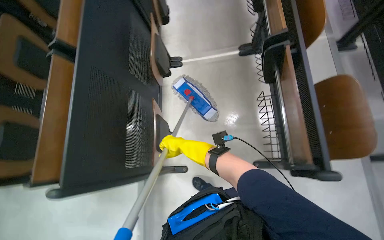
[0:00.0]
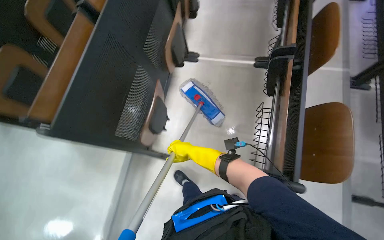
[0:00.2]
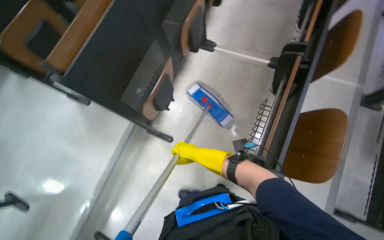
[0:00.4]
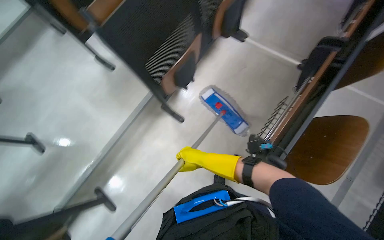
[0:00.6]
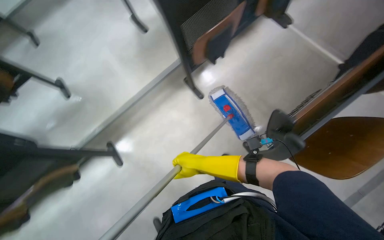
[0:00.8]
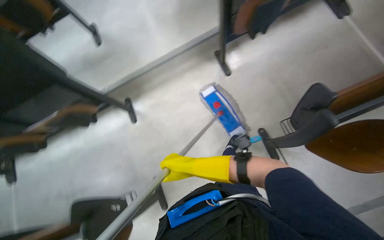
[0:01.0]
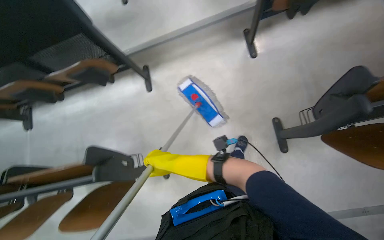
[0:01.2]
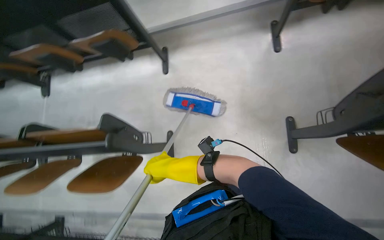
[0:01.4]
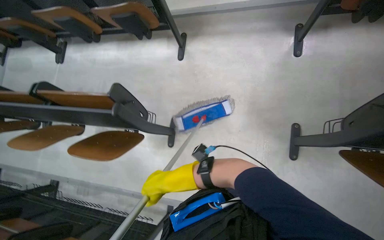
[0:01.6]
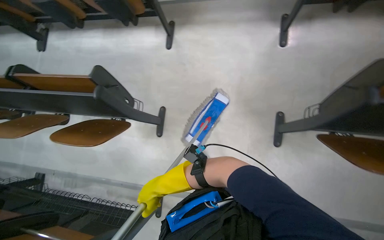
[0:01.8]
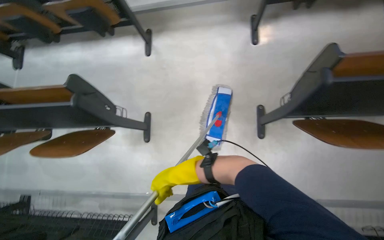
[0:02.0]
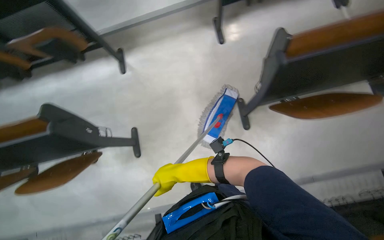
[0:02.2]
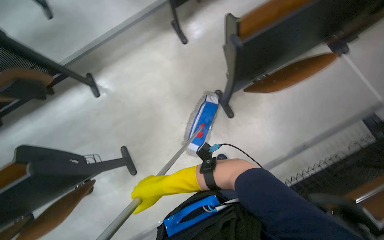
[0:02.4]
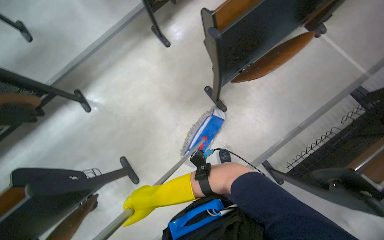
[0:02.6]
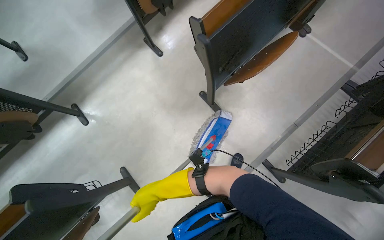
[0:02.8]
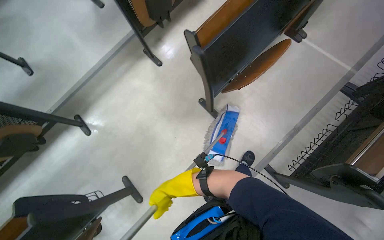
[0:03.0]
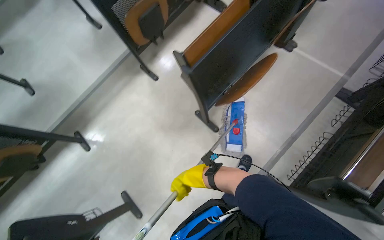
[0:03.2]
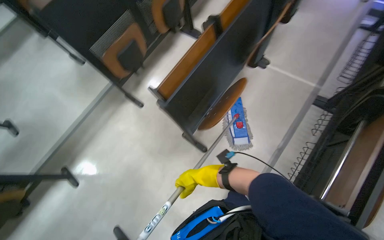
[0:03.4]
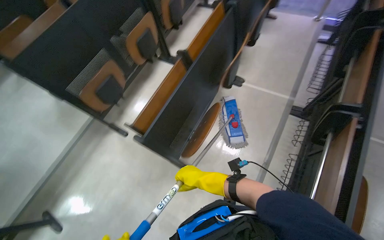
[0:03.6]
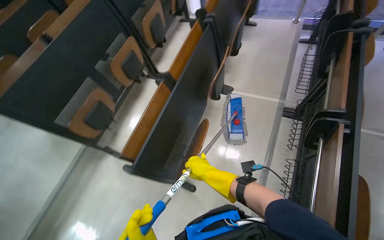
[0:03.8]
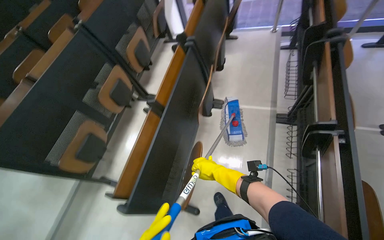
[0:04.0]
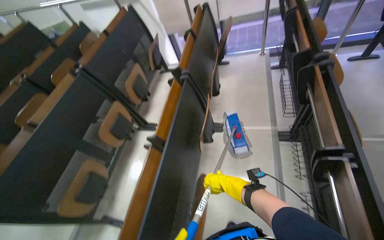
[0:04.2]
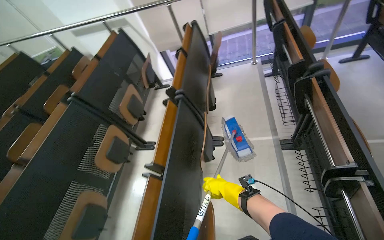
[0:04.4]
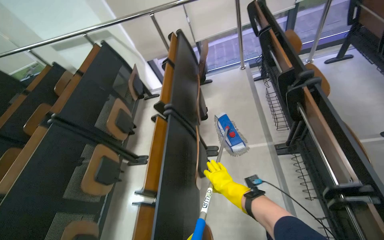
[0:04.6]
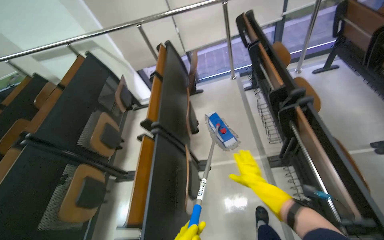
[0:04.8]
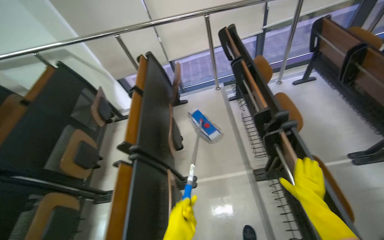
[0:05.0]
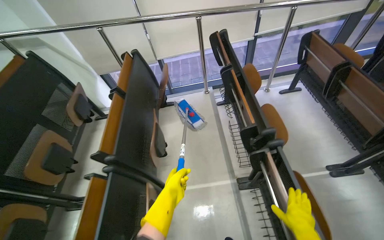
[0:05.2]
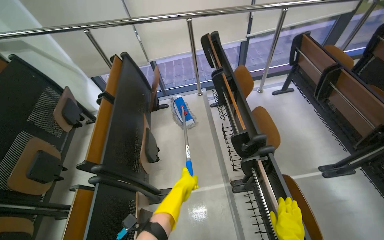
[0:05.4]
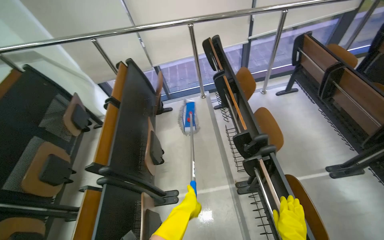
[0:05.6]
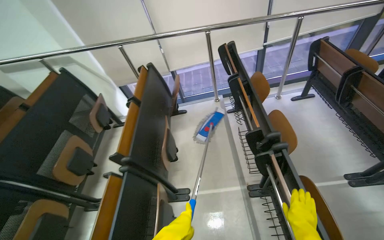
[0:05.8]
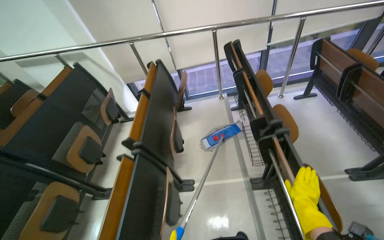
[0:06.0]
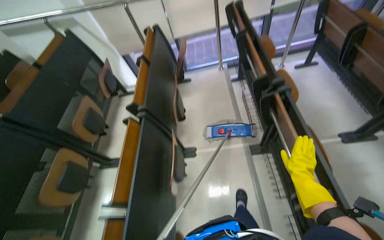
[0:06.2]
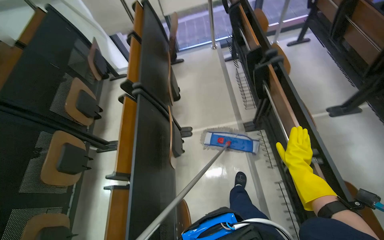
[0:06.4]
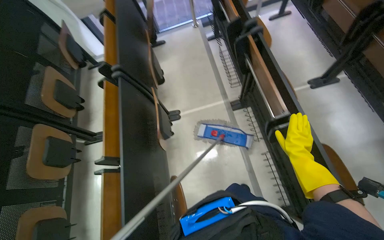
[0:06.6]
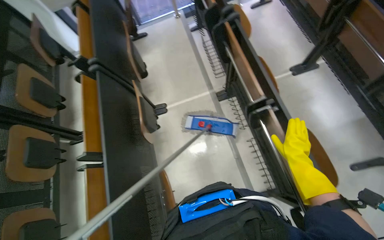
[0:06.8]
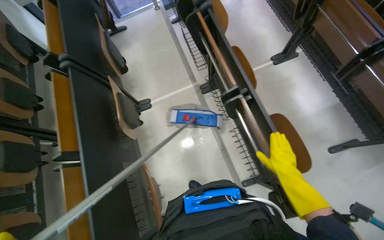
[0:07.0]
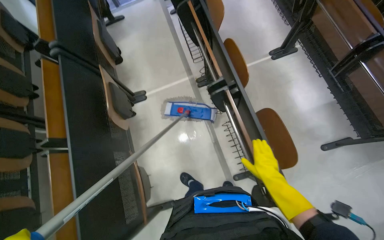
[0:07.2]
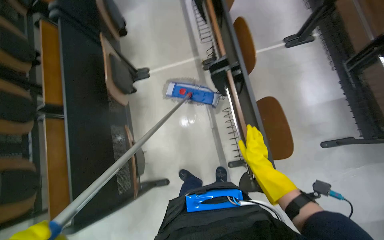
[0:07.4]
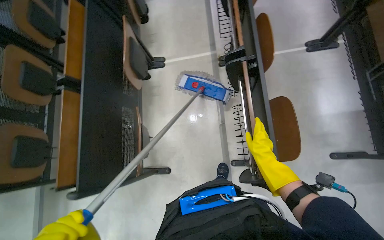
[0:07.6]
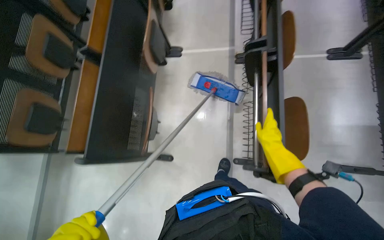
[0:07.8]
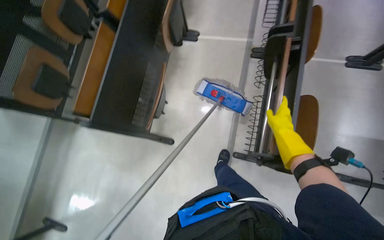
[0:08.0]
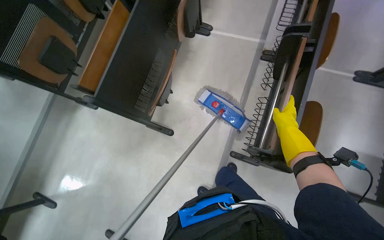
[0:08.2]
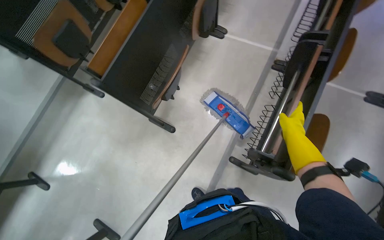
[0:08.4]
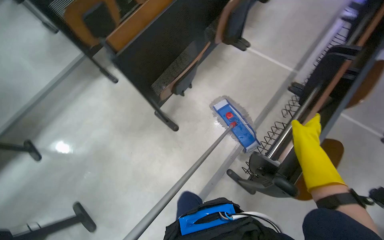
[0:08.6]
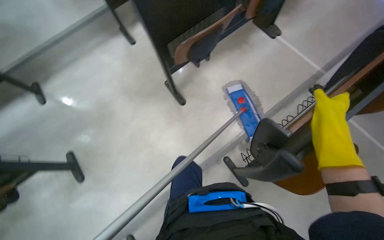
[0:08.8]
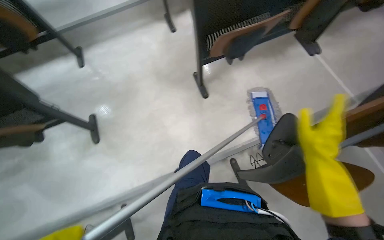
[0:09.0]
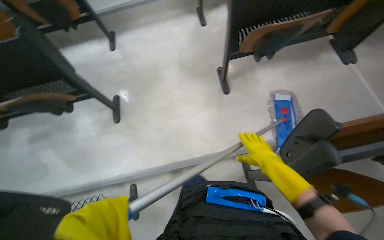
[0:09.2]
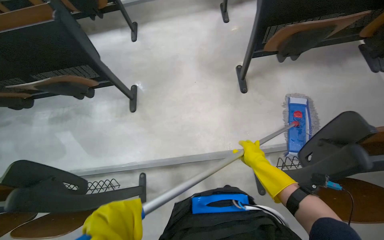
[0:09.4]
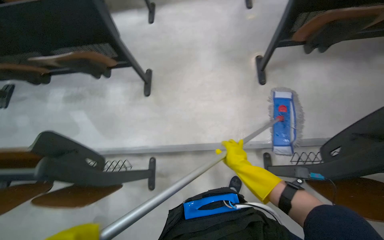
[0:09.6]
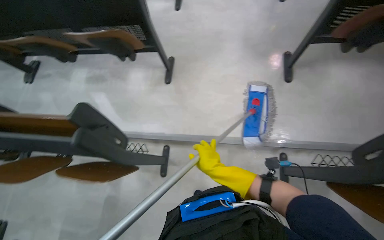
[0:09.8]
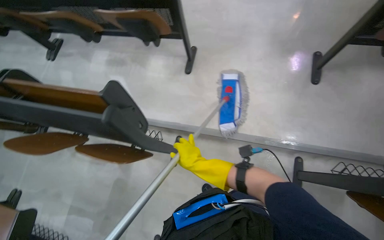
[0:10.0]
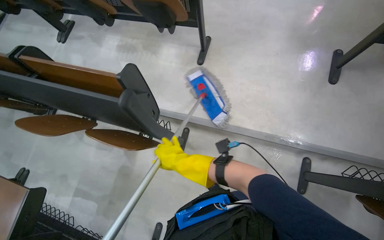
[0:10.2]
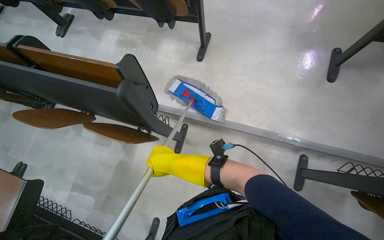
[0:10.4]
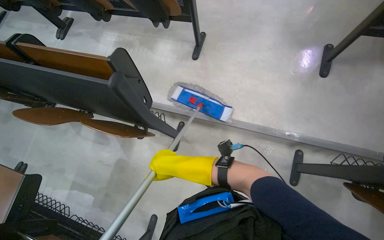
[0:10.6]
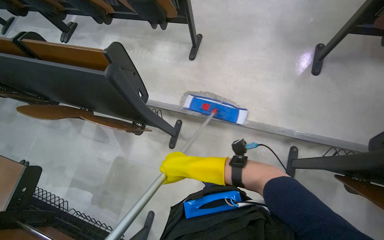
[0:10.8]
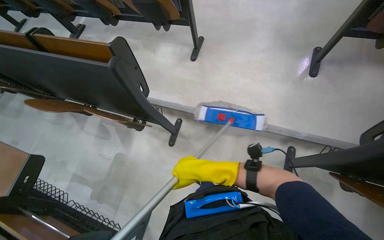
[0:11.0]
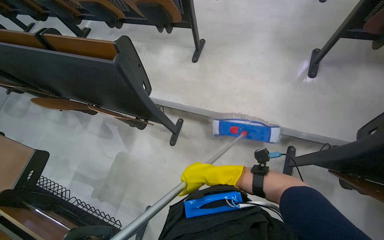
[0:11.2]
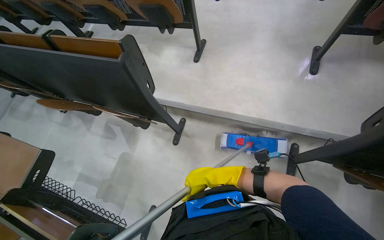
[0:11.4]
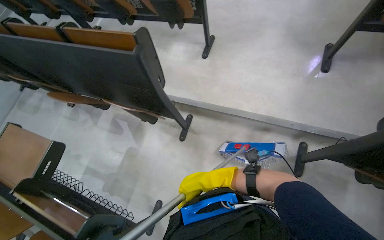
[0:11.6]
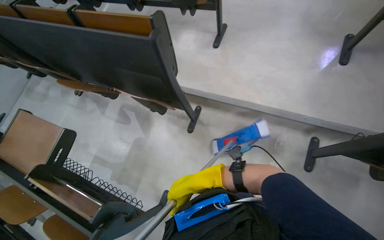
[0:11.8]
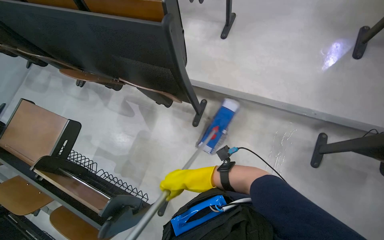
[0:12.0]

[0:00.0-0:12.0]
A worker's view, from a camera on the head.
Job: mopping floor.
The whole recording: Mopping classroom floor. The worker prepares the mop and mops the classroom floor.
0:00.0 to 0:01.6: The head travels some 70 cm. The head turns to the left by approximately 90 degrees. The view tips downward by about 20 degrees.
0:01.6 to 0:03.0: The head rotates roughly 50 degrees to the right.
0:03.0 to 0:04.4: The camera travels some 70 cm. The view tips upward by approximately 30 degrees. The scene rotates counterclockwise by about 40 degrees.
0:06.0 to 0:07.6: The camera travels some 50 cm. The camera pitches downward, by about 30 degrees.
0:07.6 to 0:09.0: The camera is carried some 50 cm. The wearer looks about 75 degrees further to the left.
0:09.0 to 0:10.4: The wearer moves approximately 50 cm. The wearer's head swings approximately 40 degrees to the left.
0:10.4 to 0:12.0: The right hand moves down the picture, approximately 35 cm, and travels to the right and back again, roughly 20 cm each way.

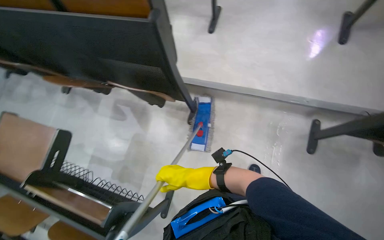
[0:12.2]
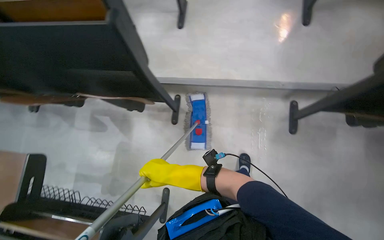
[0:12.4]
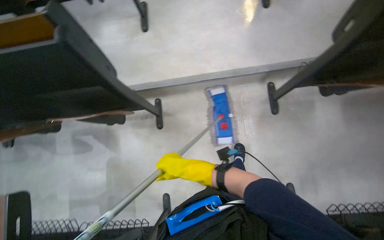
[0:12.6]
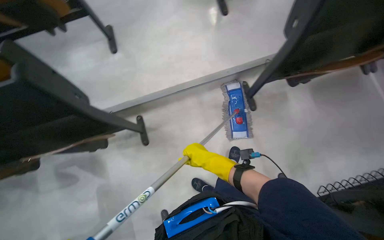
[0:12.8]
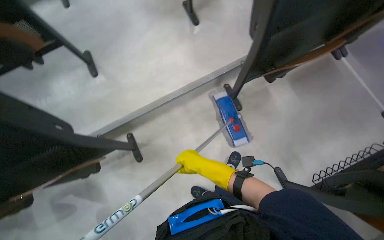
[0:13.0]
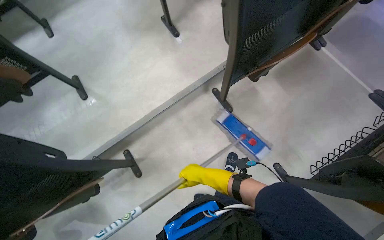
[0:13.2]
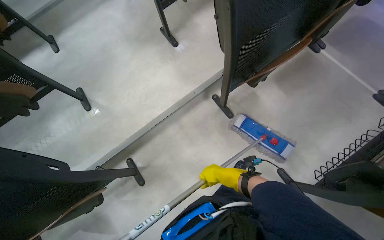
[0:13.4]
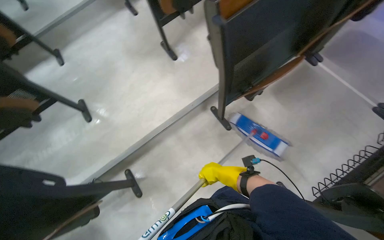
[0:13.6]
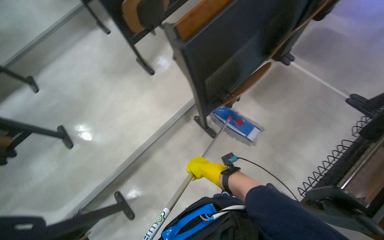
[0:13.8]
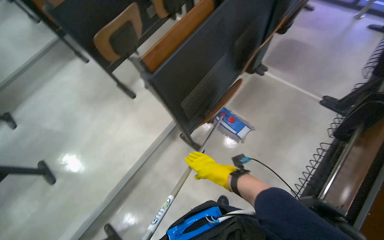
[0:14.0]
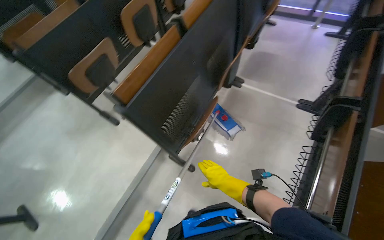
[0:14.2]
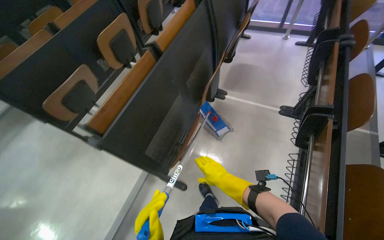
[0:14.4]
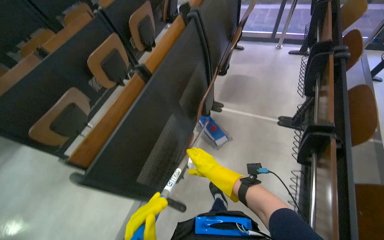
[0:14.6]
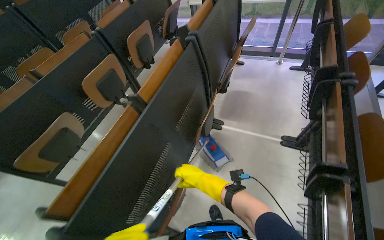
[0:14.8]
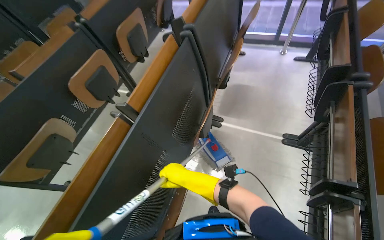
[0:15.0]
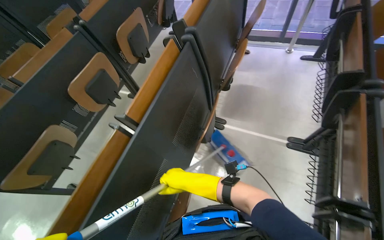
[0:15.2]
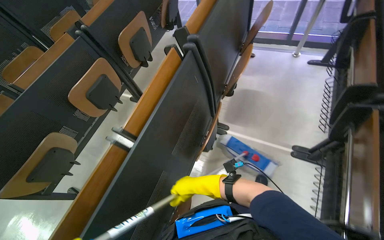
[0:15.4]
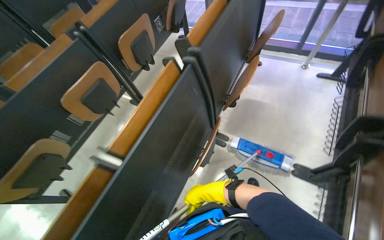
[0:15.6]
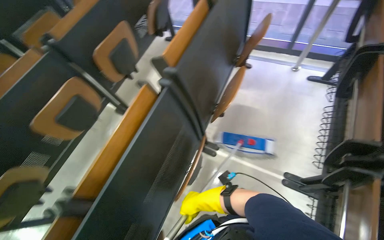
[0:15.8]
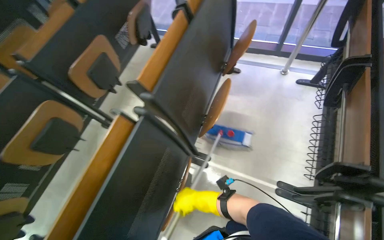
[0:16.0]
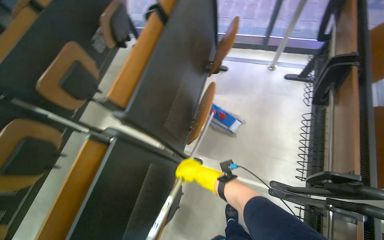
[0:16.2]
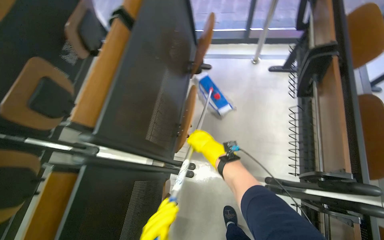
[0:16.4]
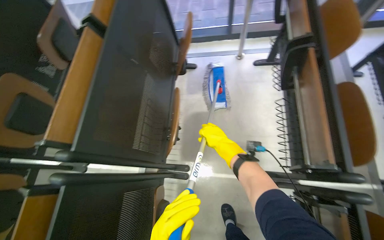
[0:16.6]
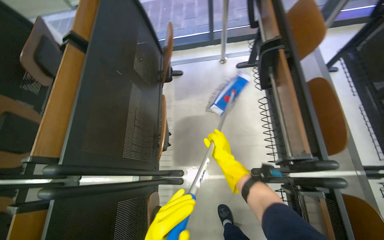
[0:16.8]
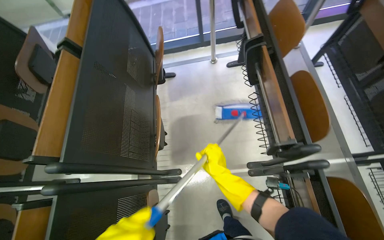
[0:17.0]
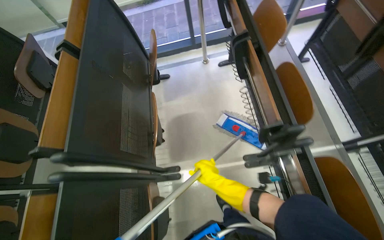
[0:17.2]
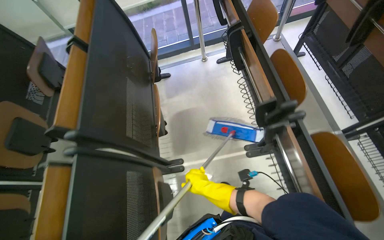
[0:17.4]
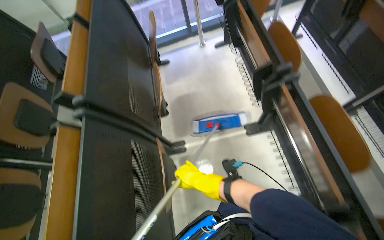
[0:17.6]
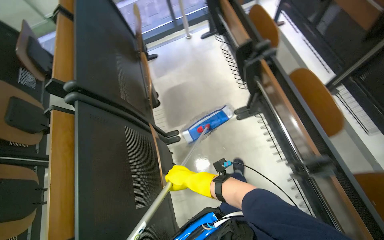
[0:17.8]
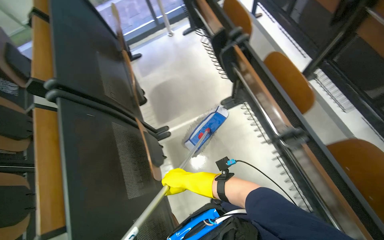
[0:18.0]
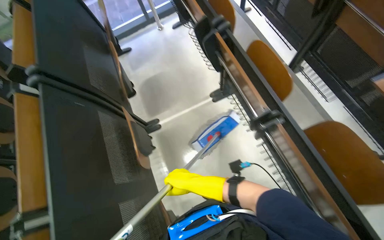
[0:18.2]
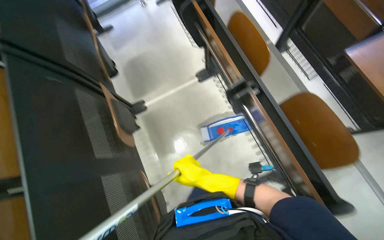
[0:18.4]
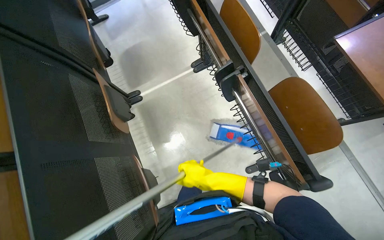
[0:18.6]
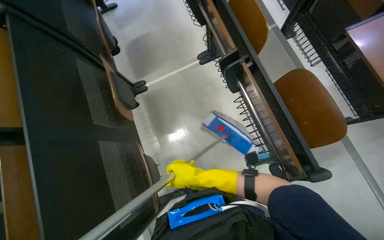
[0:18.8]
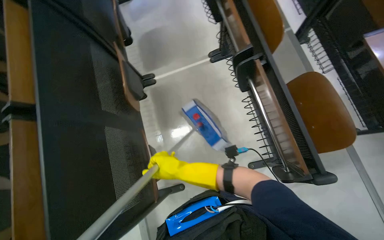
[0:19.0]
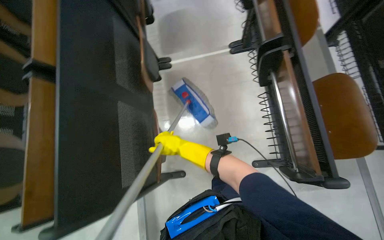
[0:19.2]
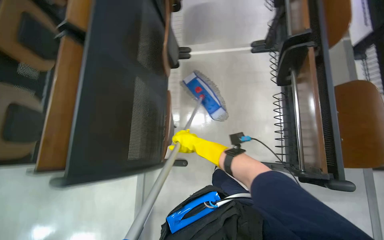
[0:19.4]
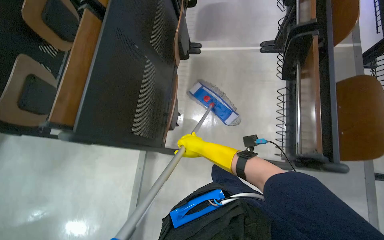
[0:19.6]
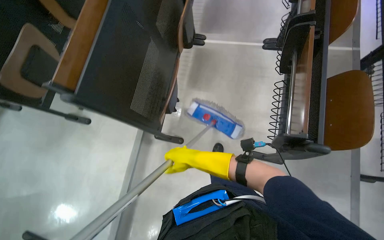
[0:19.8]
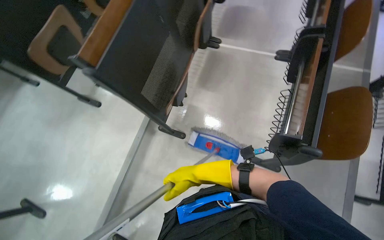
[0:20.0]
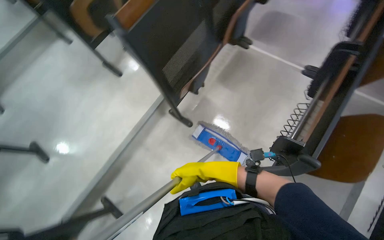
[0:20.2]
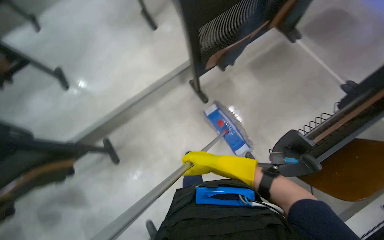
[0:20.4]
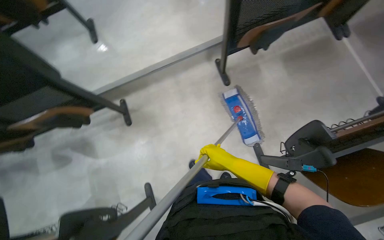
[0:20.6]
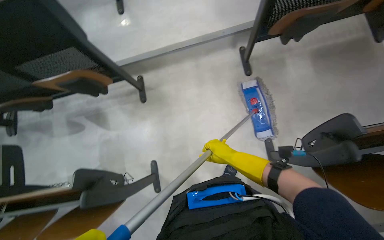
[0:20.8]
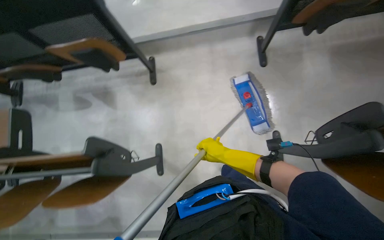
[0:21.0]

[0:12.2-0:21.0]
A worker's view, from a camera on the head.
Job: mopping floor.
The whole recording: Mopping classroom floor. The worker prepares the mop and mops the classroom floor.
0:12.2 to 0:13.6: The wearer looks some 50 degrees further to the right.
0:13.6 to 0:15.2: The camera is carried approximately 80 cm. The wearer looks some 15 degrees further upward. The scene rotates counterclockwise by roughly 30 degrees.
0:15.2 to 0:16.6: The wearer moves about 80 cm.
0:16.6 to 0:18.0: The camera travels approximately 60 cm. Everything in view rotates about 25 degrees counterclockwise.
0:18.0 to 0:19.6: The wearer moves approximately 50 cm. The scene turns about 30 degrees clockwise in the picture.
0:19.6 to 0:21.0: The camera is carried roughly 70 cm. The wearer looks some 75 degrees further to the left. The view tilts about 15 degrees downward.
